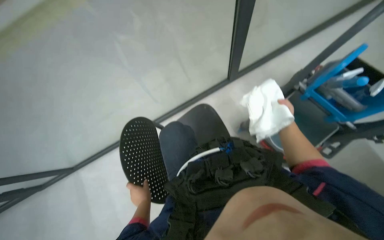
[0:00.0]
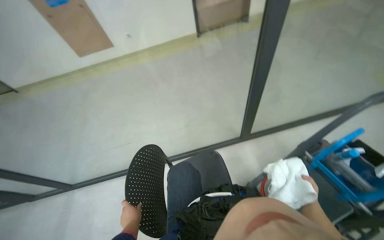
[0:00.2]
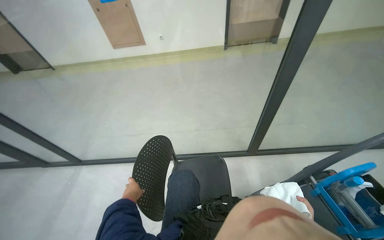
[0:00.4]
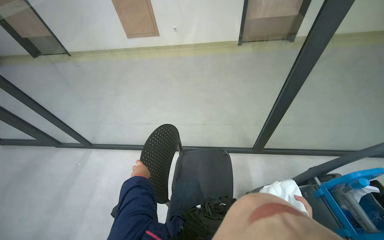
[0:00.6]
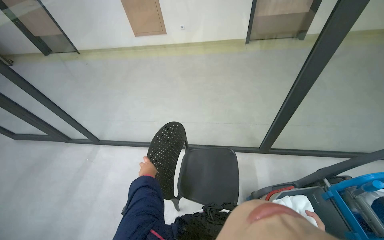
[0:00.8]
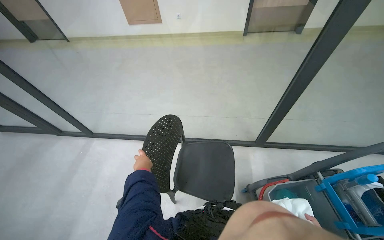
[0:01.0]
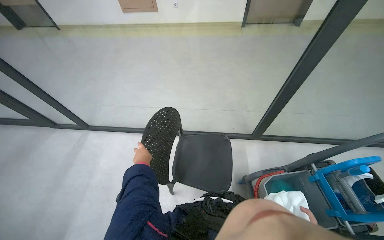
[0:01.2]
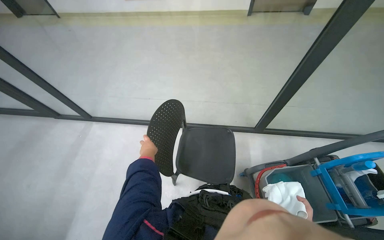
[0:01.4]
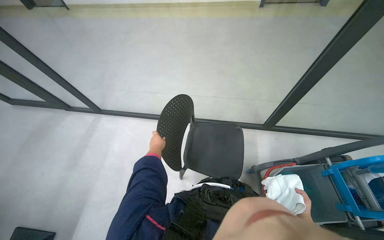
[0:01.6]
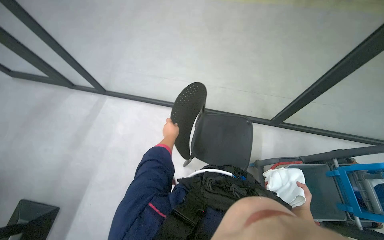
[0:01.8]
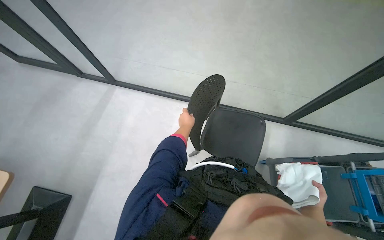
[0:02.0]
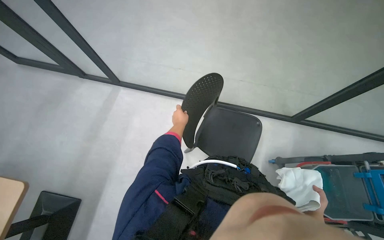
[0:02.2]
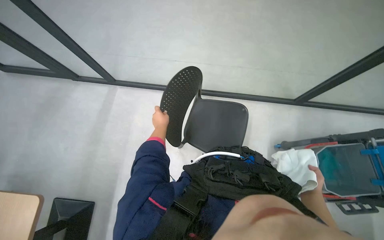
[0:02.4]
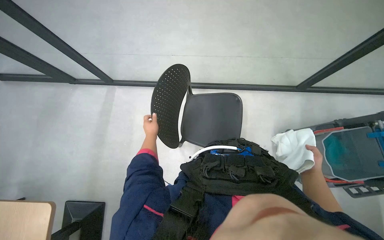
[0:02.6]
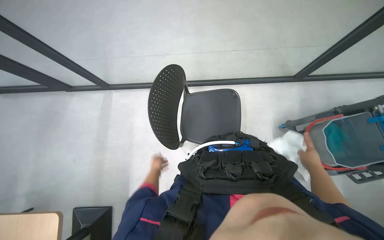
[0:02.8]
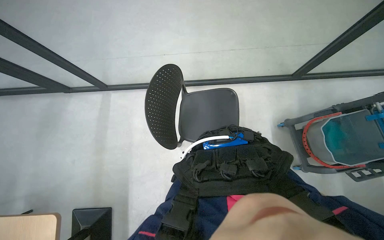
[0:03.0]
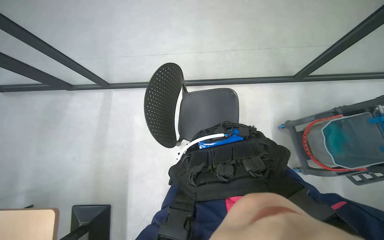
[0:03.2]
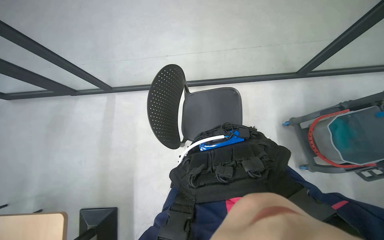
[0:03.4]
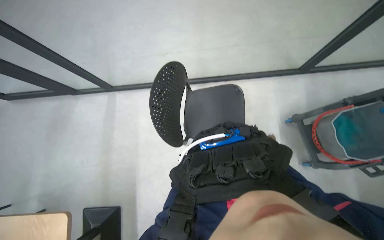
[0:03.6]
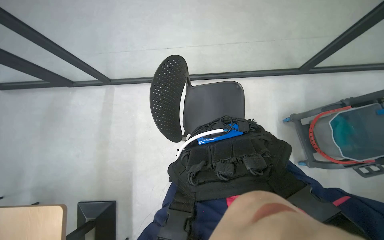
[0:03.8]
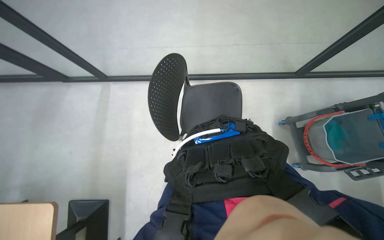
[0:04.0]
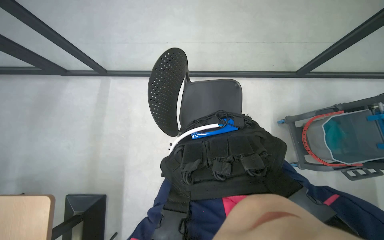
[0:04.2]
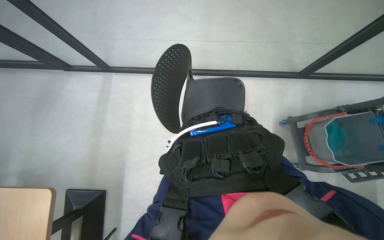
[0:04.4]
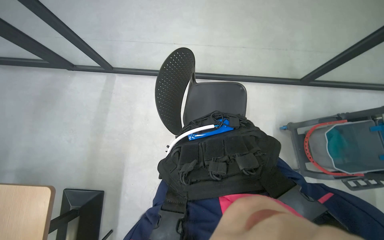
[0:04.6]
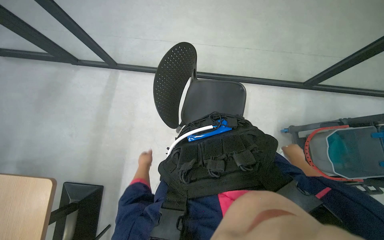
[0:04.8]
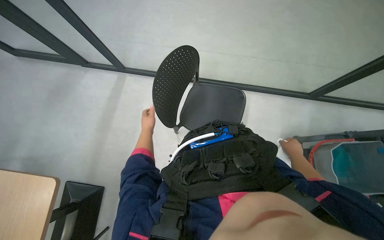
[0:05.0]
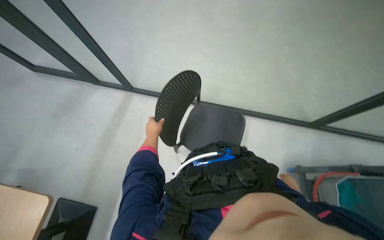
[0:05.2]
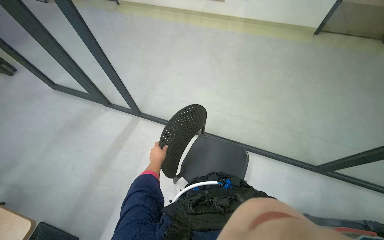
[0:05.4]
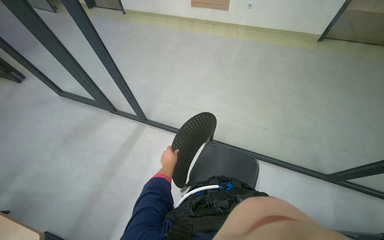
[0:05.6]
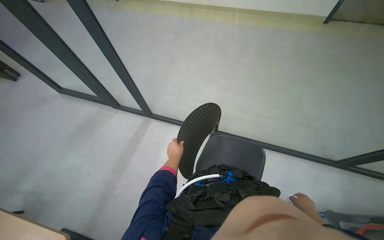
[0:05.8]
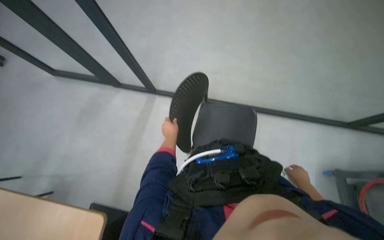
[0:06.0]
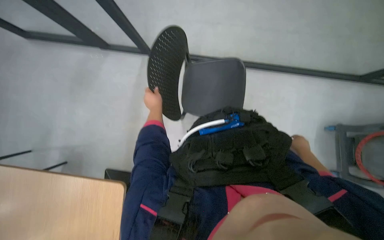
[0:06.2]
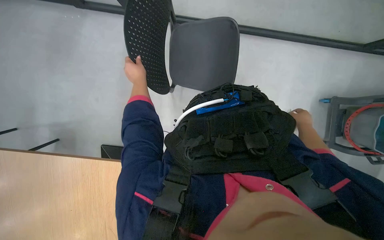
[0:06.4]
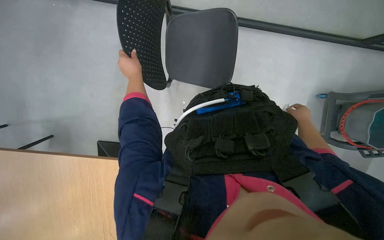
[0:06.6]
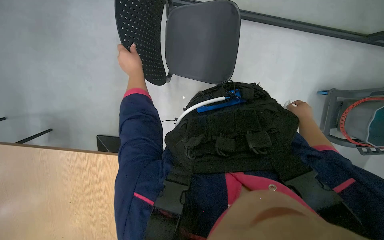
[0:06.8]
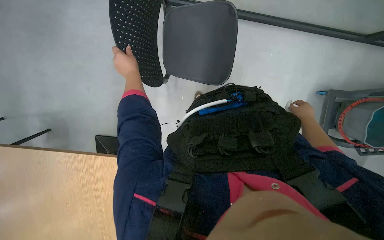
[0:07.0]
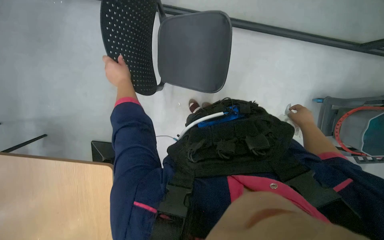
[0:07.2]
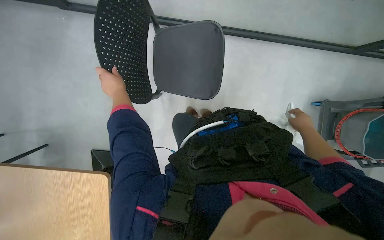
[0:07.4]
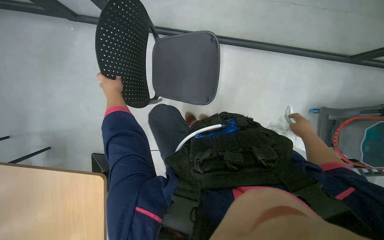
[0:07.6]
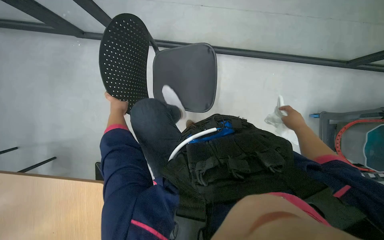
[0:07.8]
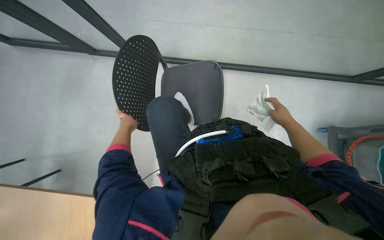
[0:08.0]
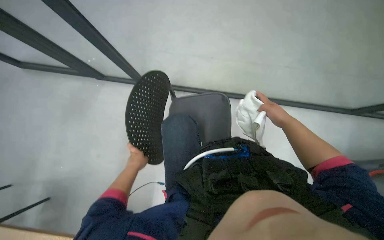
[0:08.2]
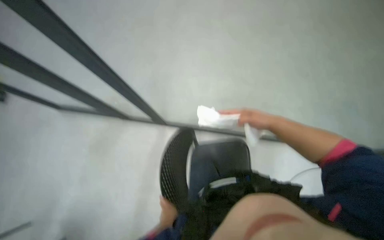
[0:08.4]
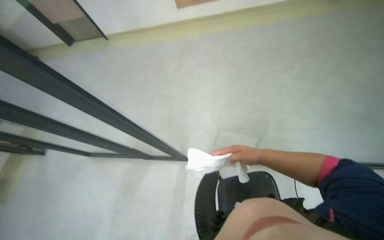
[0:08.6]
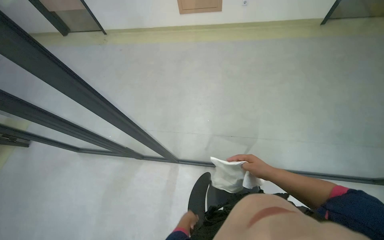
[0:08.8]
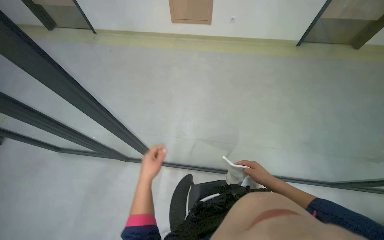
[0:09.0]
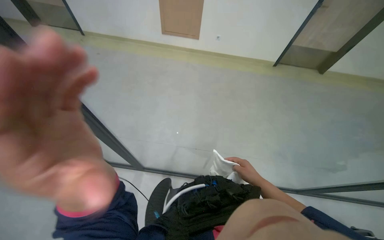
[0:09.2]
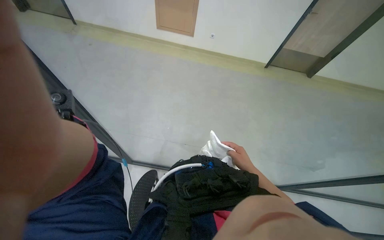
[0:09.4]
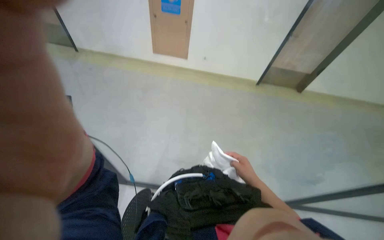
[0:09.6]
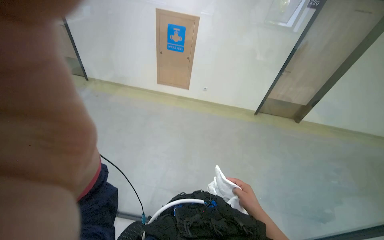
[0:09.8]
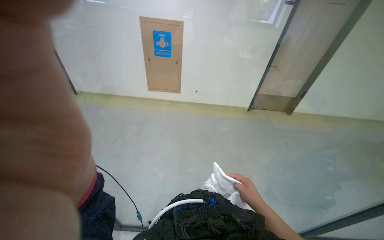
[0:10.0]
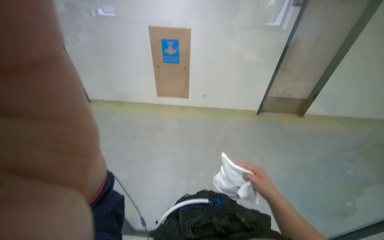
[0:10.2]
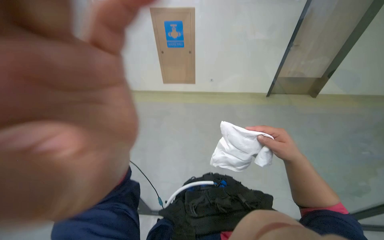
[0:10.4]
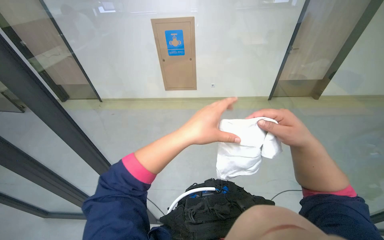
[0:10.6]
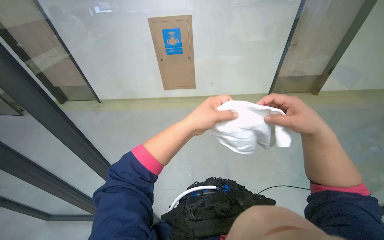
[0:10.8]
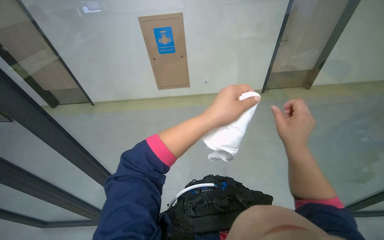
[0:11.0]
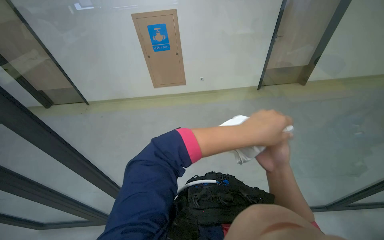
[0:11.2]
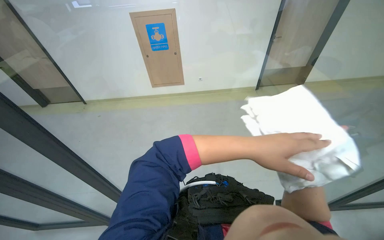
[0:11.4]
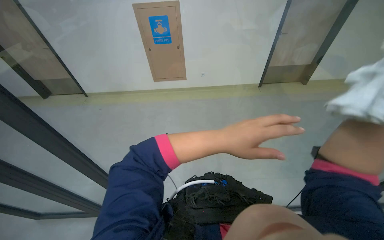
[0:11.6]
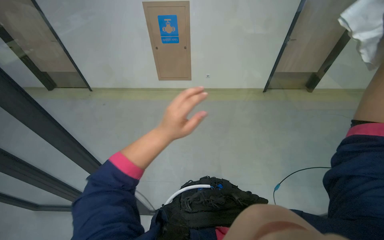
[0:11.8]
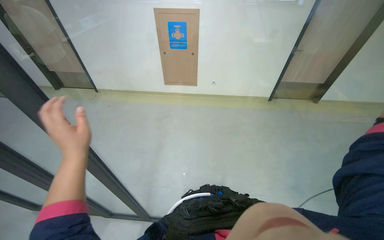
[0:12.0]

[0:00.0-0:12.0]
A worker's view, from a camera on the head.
Job: cleaning windows.
The whole recording: Cleaning glass partition. The worker wrings a cloth, then uses it and a spray bottle to clean the glass partition and nearby chairs.
0:00.0 to 0:01.6: The head rotates about 30 degrees to the left.
0:01.6 to 0:03.0: The camera pitches downward, by approximately 15 degrees.
0:06.0 to 0:07.6: The view tilts some 20 degrees downward.
0:07.6 to 0:09.0: The view tips upward by roughly 20 degrees. The left hand goes some 15 cm down the picture and to the right; the right hand is displaced to the left by some 15 cm.
0:09.0 to 0:10.4: The view tilts some 15 degrees upward. The right hand heads nearer to the camera and up the picture, covering approximately 25 cm.

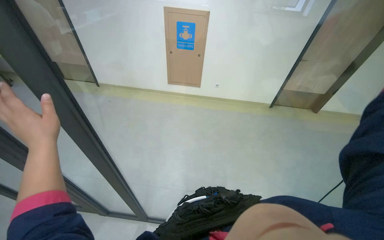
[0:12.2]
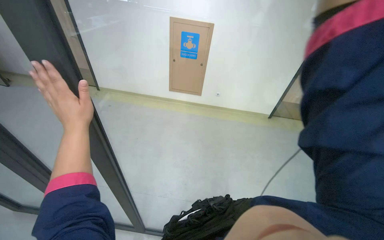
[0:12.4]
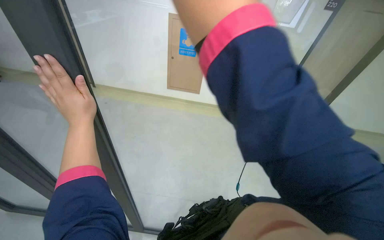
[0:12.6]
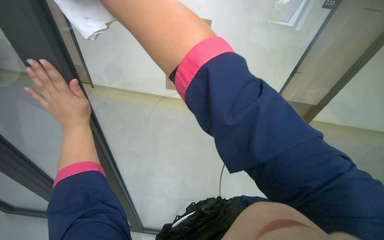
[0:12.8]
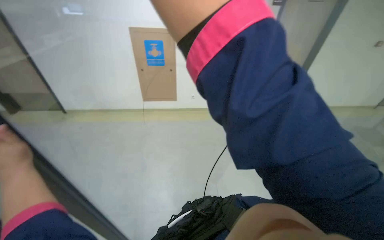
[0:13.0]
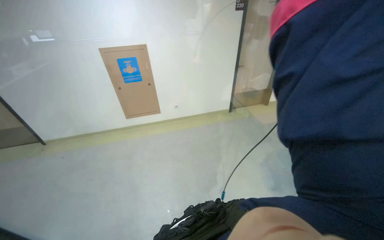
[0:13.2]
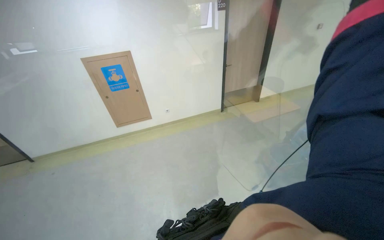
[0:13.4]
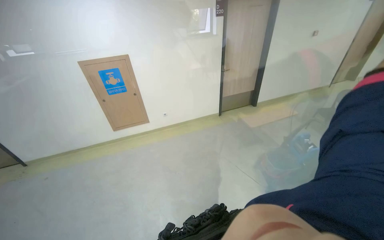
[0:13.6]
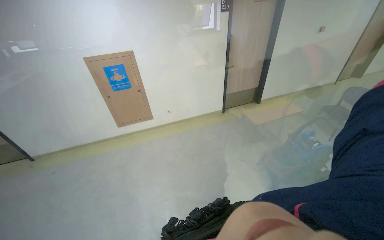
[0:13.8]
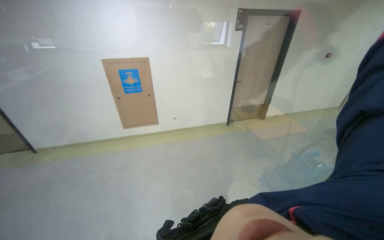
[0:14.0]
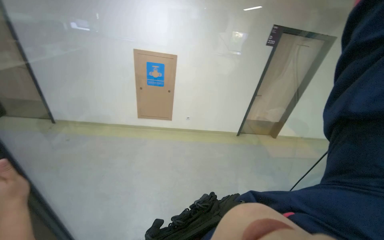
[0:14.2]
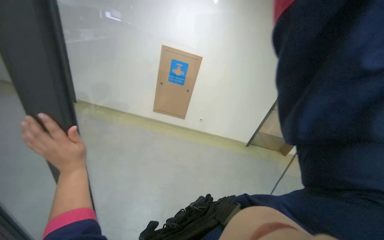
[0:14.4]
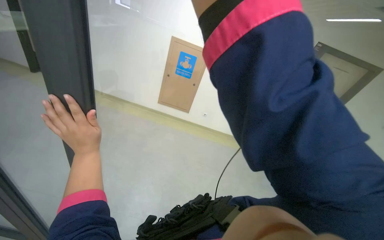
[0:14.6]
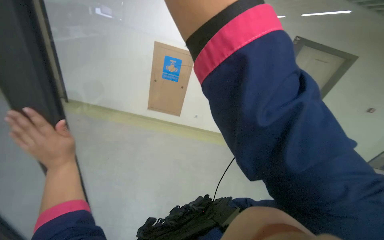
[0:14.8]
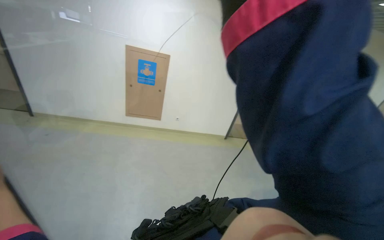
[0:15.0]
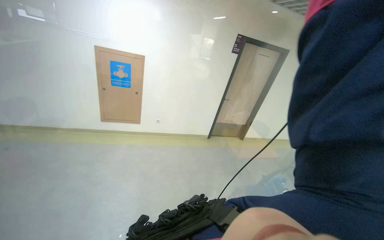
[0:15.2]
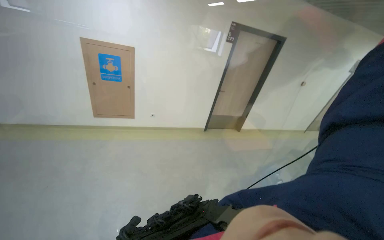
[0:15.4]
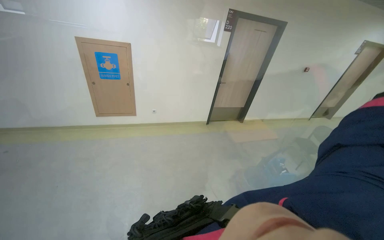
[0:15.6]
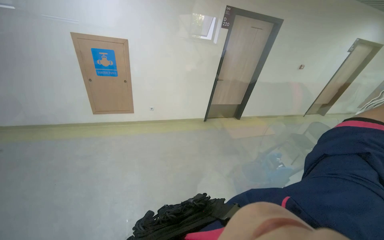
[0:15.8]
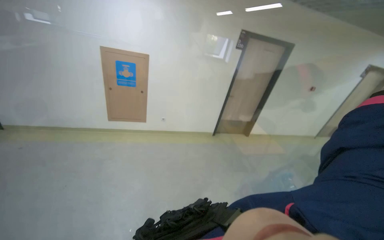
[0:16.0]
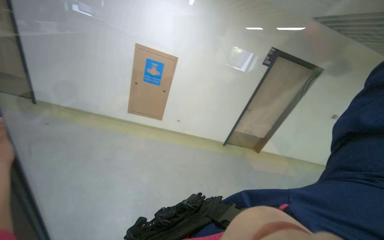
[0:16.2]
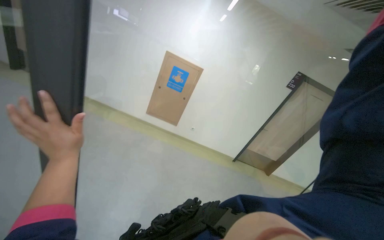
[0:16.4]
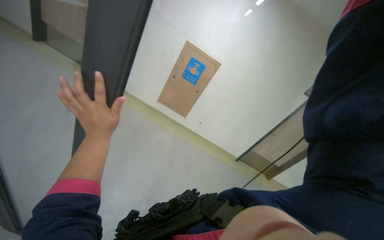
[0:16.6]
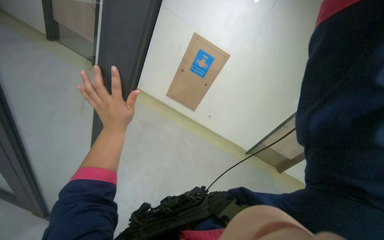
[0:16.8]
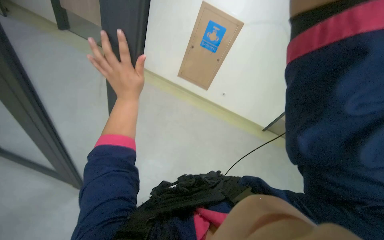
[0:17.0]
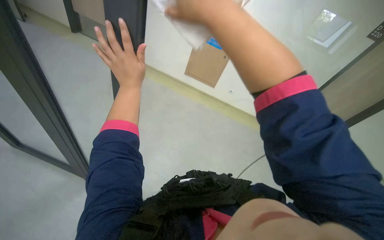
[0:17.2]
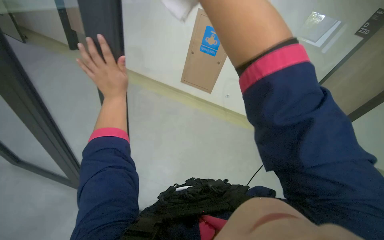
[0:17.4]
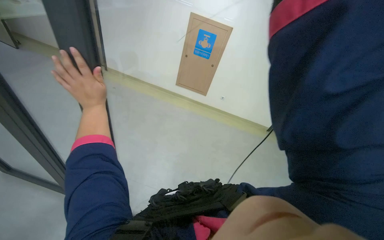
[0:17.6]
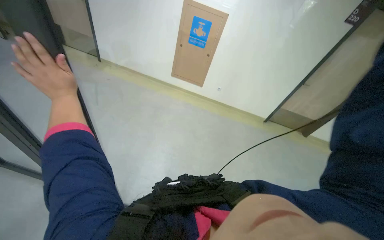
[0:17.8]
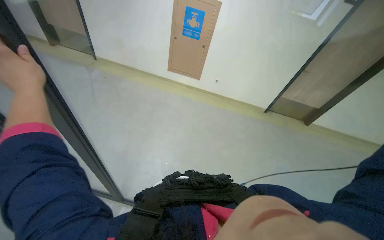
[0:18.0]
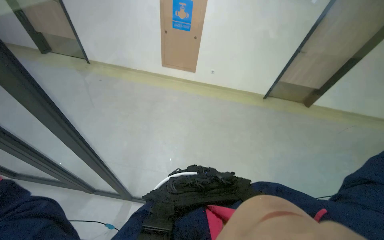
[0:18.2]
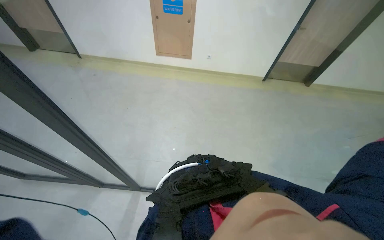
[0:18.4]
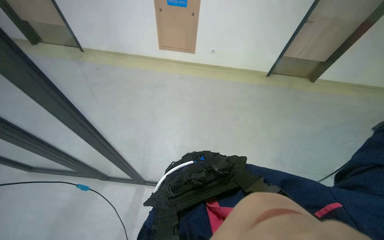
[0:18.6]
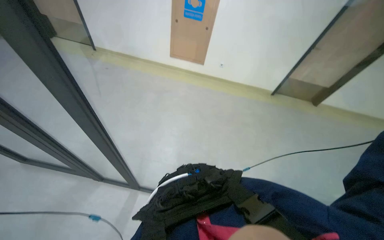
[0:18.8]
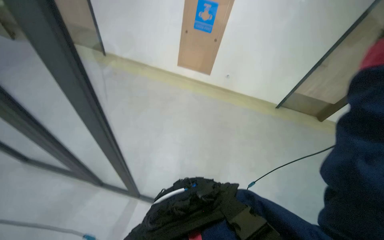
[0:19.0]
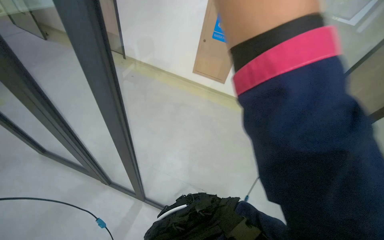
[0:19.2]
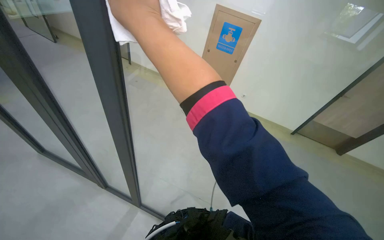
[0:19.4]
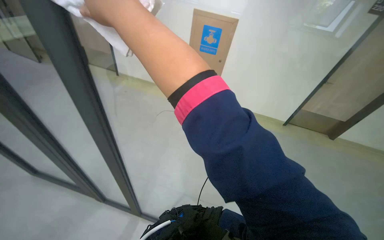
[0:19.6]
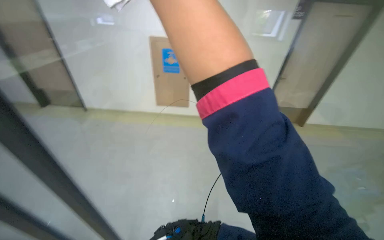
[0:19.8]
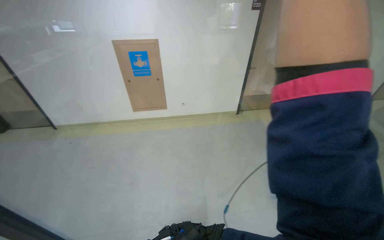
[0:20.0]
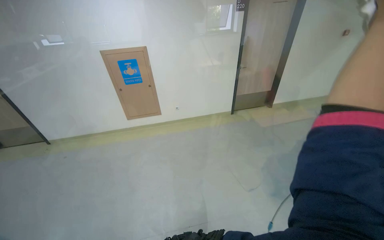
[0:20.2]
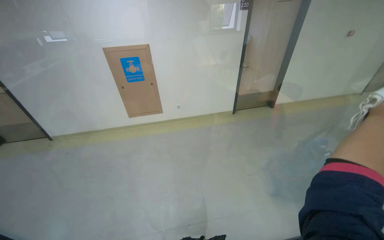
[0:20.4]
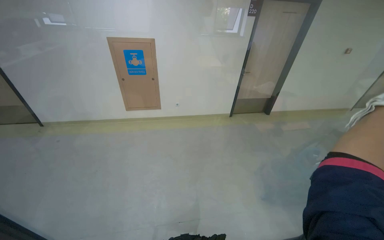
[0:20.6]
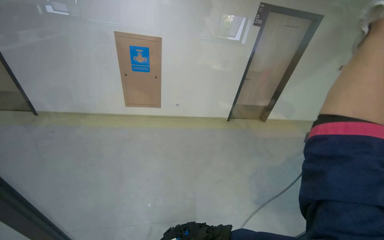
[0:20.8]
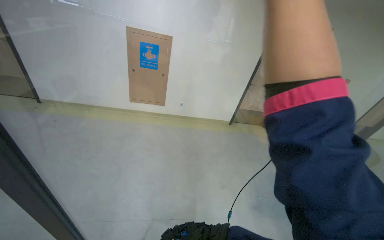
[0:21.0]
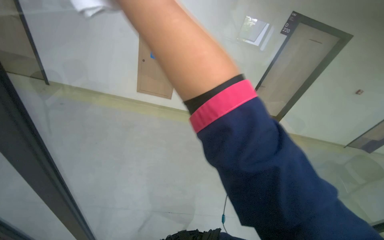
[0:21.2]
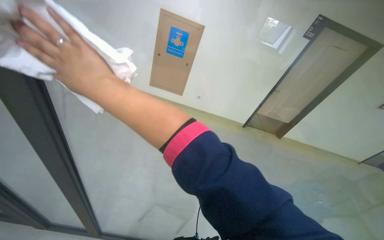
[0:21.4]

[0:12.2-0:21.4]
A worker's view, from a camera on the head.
Job: cleaning windows.
The whole recording: Cleaning glass partition. The worker wrings a cloth, then uses it and a spray bottle to clean the glass partition and nearby chairs.
0:15.2 to 0:16.8: The wearer's head swings approximately 30 degrees to the left.
0:16.8 to 0:18.4: The view tilts some 15 degrees downward.
